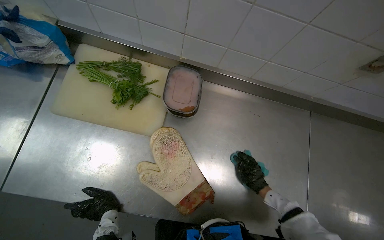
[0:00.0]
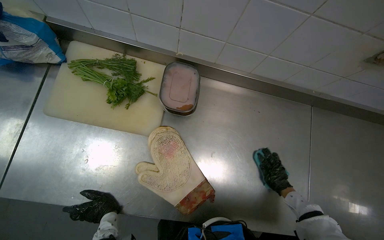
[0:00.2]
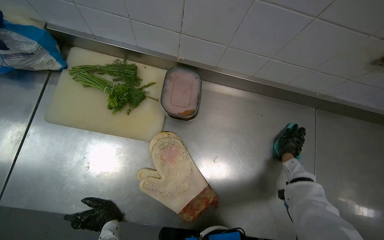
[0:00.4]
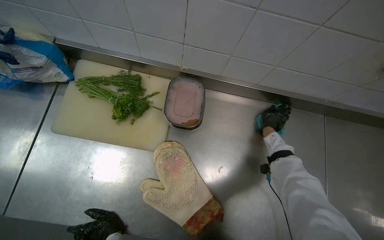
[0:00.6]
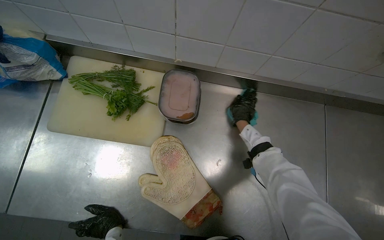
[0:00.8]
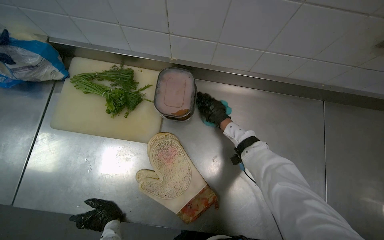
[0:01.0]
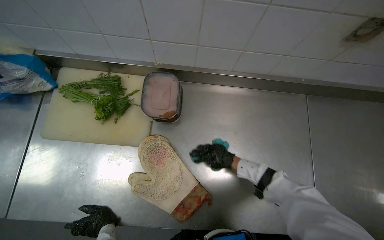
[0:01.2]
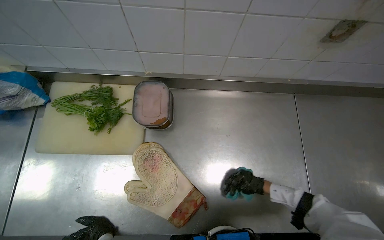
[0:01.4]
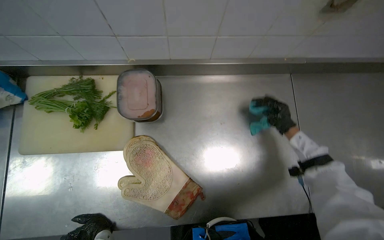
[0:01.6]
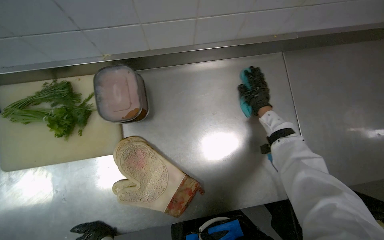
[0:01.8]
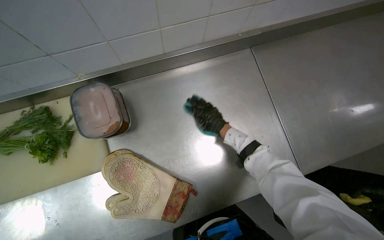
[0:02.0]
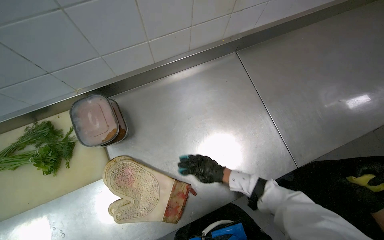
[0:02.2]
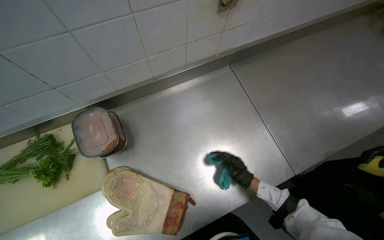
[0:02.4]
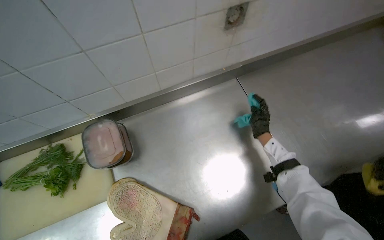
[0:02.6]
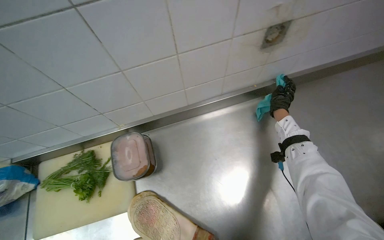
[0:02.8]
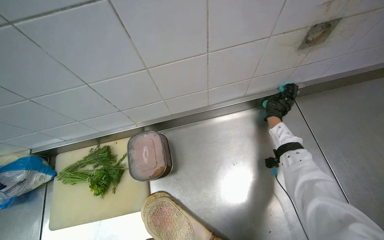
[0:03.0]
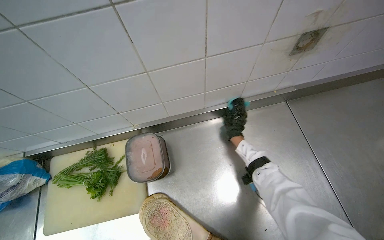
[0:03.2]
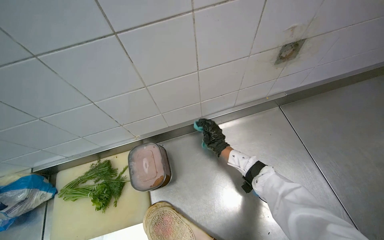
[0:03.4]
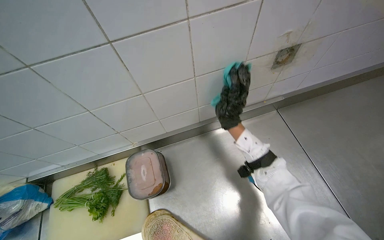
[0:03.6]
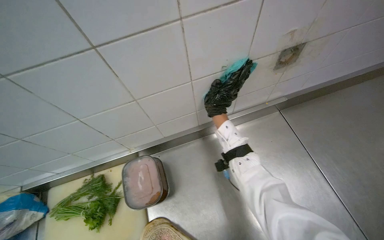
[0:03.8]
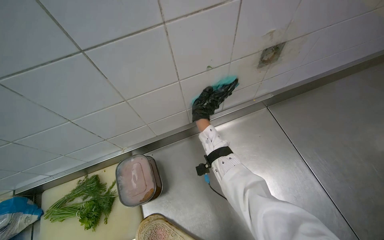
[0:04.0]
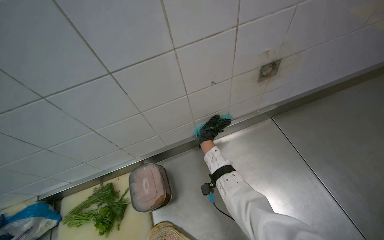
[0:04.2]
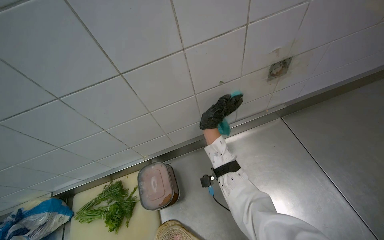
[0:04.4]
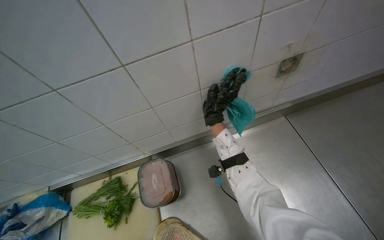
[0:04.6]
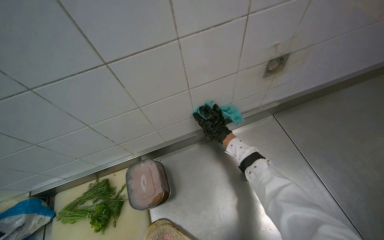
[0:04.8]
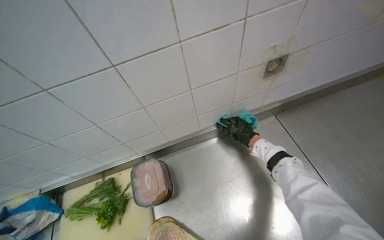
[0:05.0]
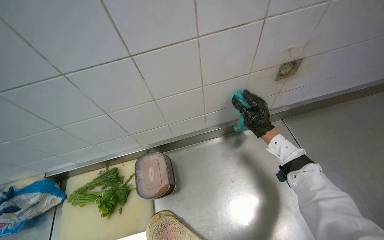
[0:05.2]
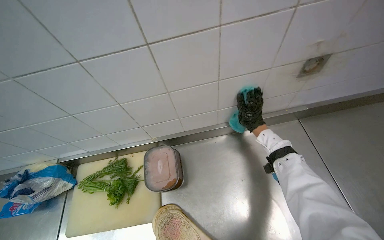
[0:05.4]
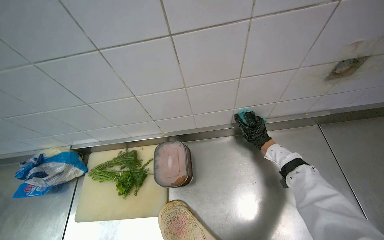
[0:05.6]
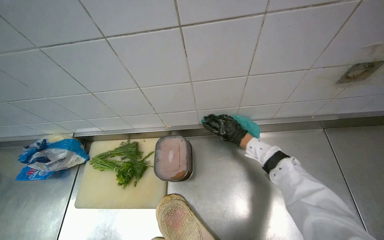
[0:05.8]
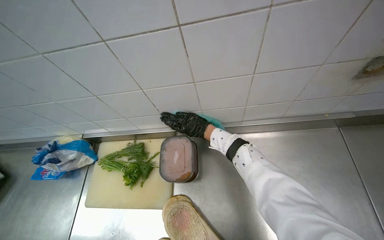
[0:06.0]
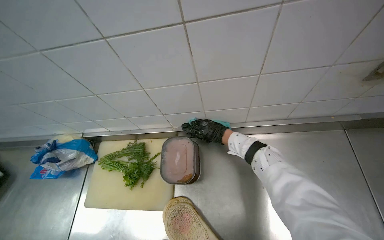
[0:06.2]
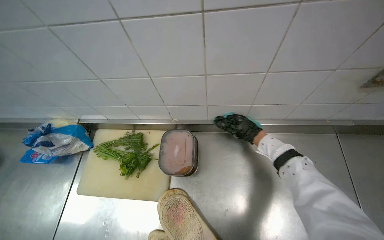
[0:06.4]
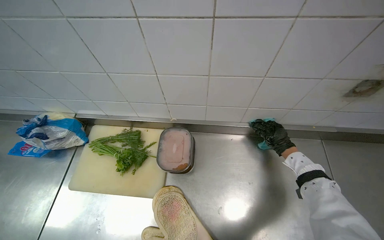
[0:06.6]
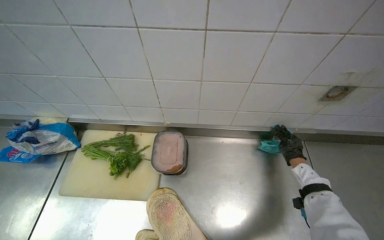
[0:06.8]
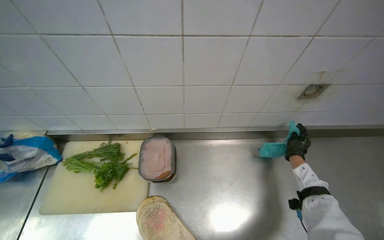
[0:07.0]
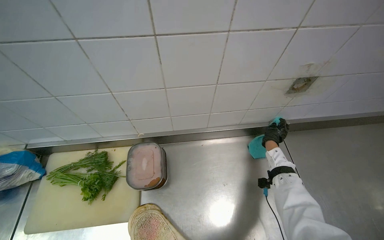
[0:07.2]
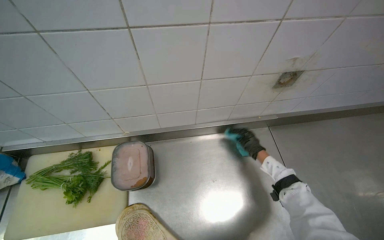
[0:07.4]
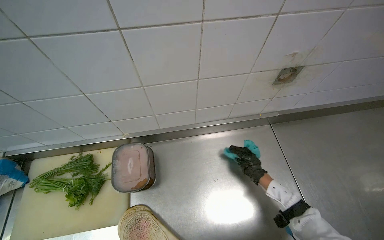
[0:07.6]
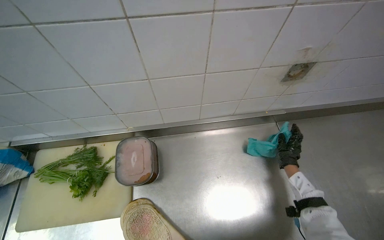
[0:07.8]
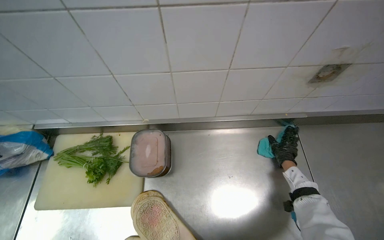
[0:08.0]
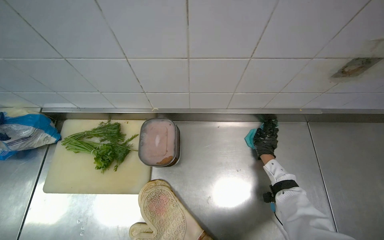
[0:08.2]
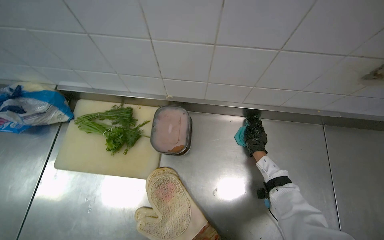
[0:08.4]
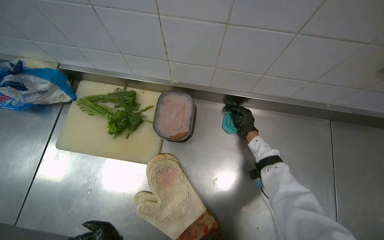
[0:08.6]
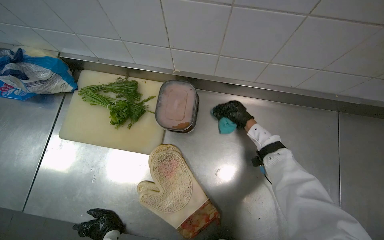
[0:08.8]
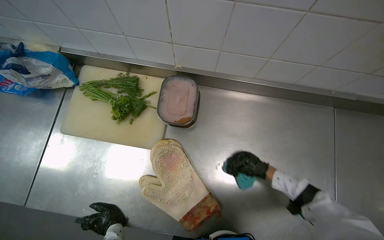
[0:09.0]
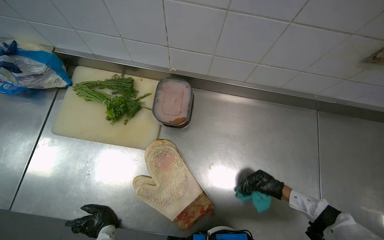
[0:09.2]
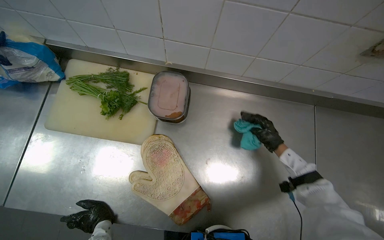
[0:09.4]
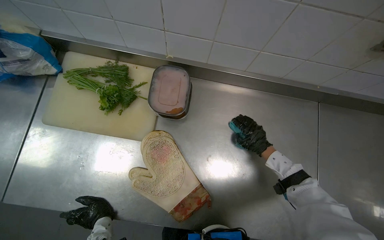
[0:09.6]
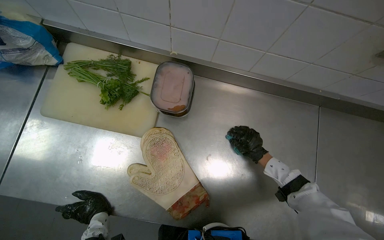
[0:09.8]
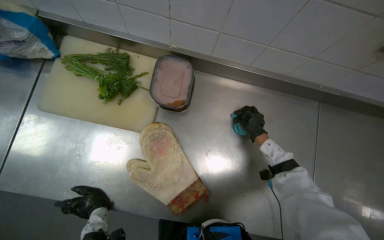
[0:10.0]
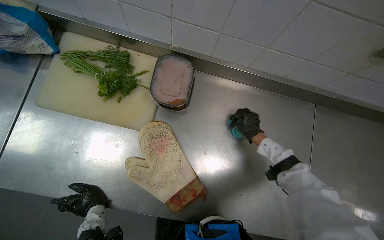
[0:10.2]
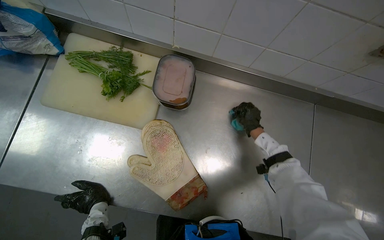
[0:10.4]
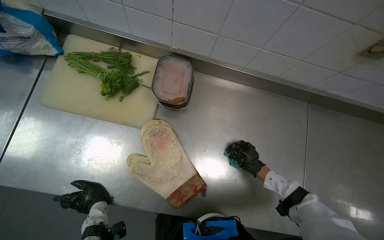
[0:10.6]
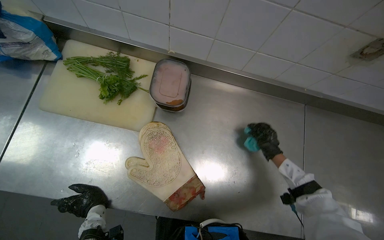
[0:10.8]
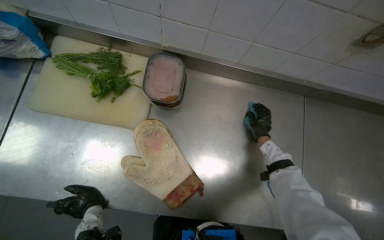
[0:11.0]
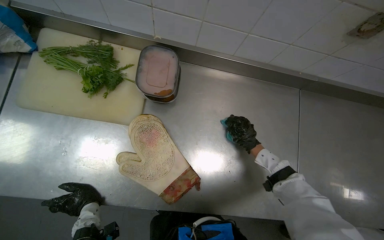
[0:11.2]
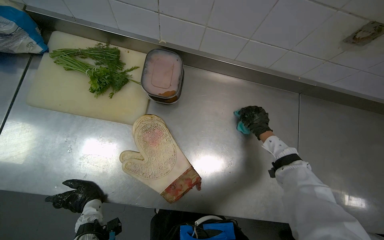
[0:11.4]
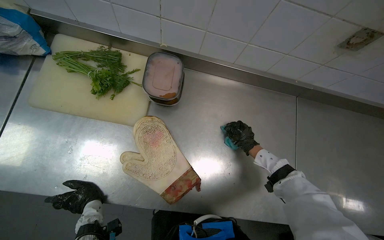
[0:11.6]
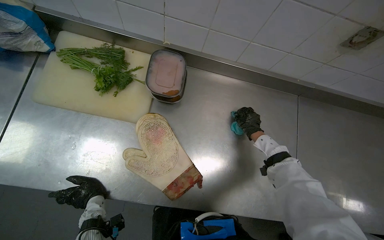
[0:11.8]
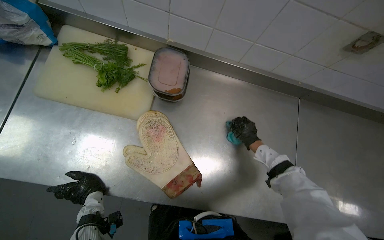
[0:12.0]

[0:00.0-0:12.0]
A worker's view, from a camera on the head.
Job: cleaning kitchen.
The whole recording: Wiping kitchen counter. The worker wipes the stainless steel kitchen counter with a cloth.
0:00.0 to 0:01.6: The right hand moves left and right over about 25 cm, changing direction 2 times.
0:01.6 to 0:03.0: The right hand reaches some 25 cm down the picture, then returns.
0:03.0 to 0:04.4: The right hand moves to the left, roughly 20 cm.
0:04.4 to 0:06.0: The right hand moves nearer to the camera, some 10 cm, and travels to the right and back again, some 10 cm each way.
0:06.0 to 0:07.6: The camera is aimed roughly 15 degrees further to the right. The right hand is displaced to the right and down the picture by some 40 cm.
0:07.6 to 0:09.0: The view tilts approximately 15 degrees downward. The right hand goes up the picture and returns, some 10 cm each way.
0:09.0 to 0:10.4: The right hand travels up the picture by roughly 10 cm.

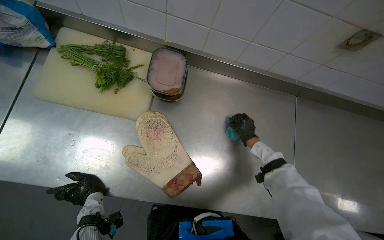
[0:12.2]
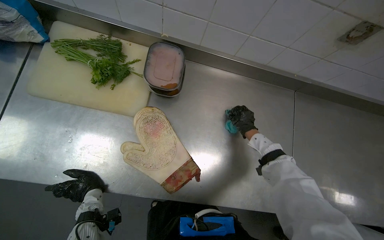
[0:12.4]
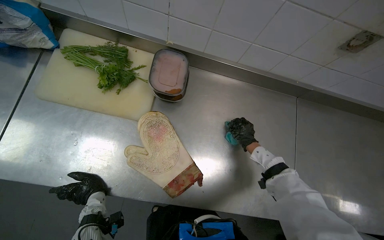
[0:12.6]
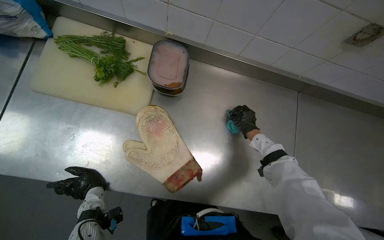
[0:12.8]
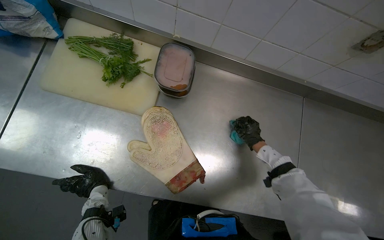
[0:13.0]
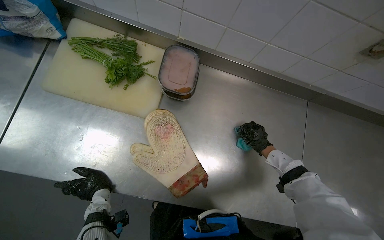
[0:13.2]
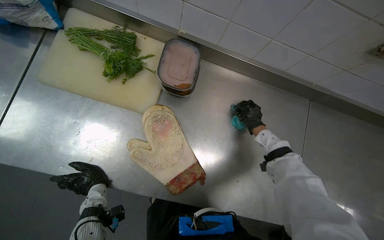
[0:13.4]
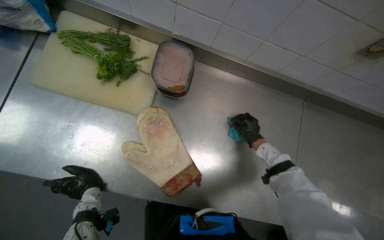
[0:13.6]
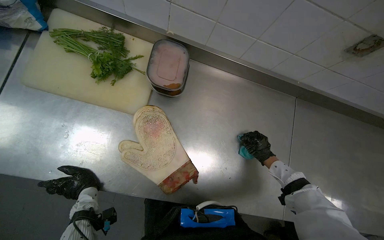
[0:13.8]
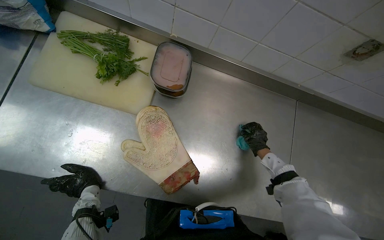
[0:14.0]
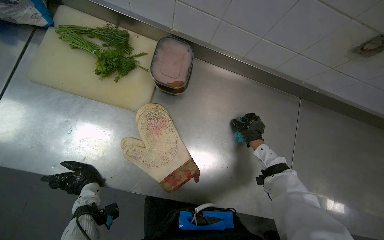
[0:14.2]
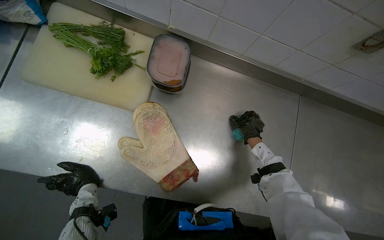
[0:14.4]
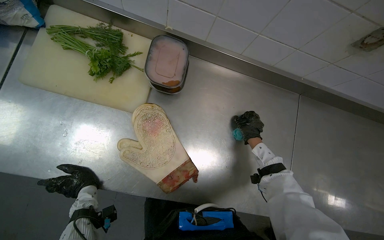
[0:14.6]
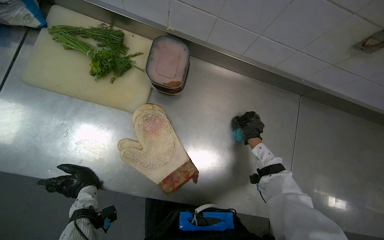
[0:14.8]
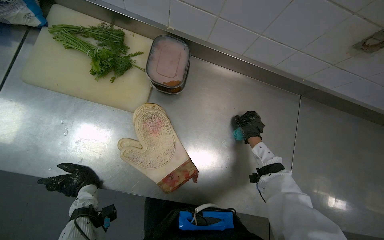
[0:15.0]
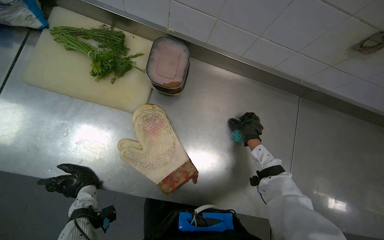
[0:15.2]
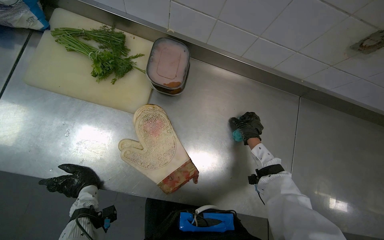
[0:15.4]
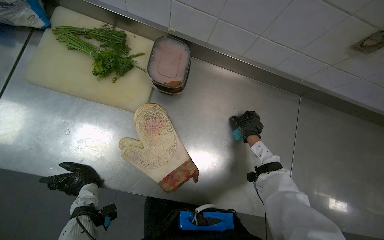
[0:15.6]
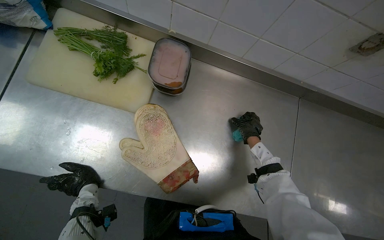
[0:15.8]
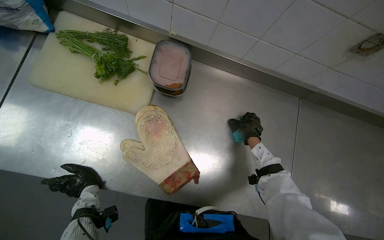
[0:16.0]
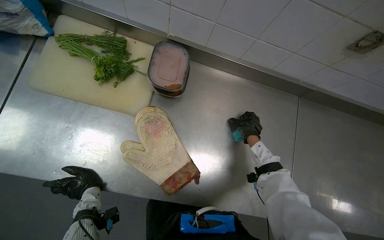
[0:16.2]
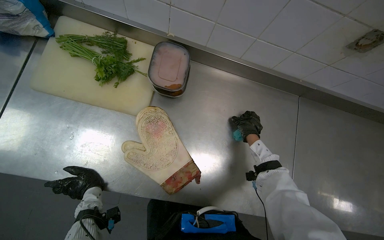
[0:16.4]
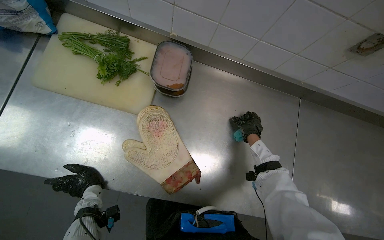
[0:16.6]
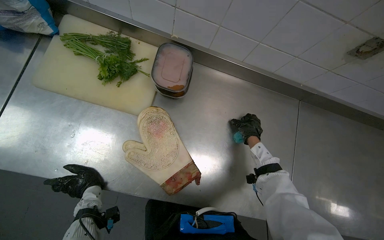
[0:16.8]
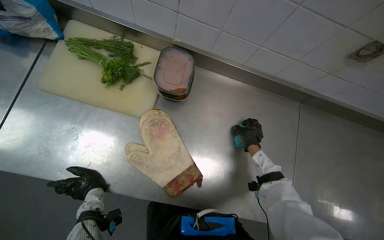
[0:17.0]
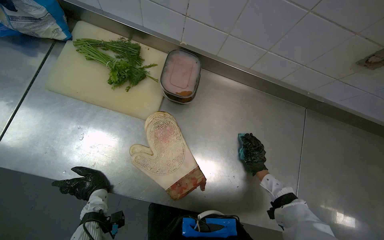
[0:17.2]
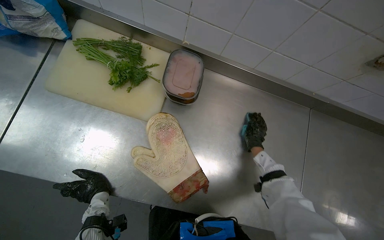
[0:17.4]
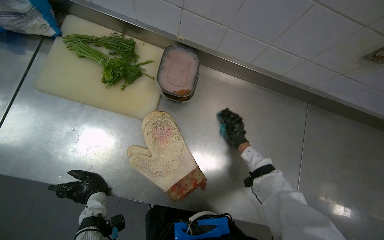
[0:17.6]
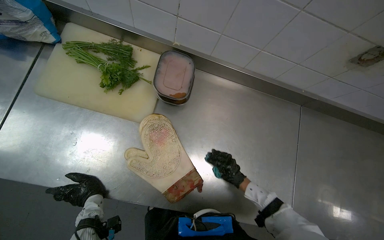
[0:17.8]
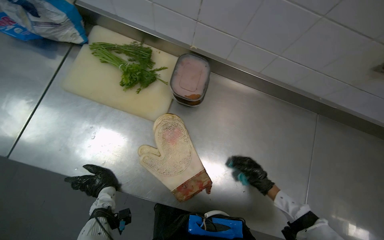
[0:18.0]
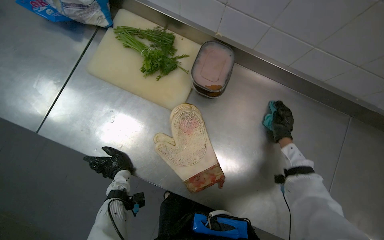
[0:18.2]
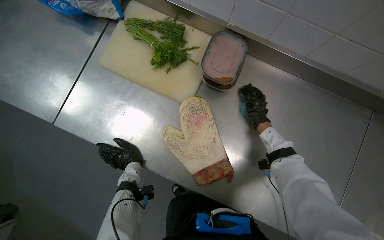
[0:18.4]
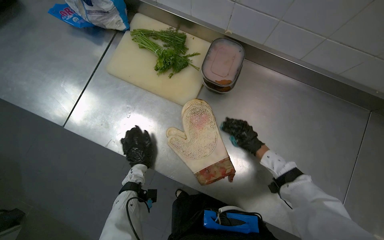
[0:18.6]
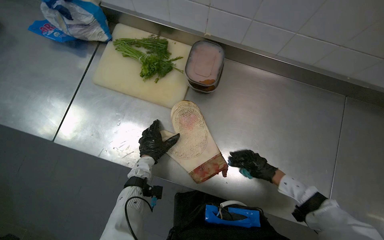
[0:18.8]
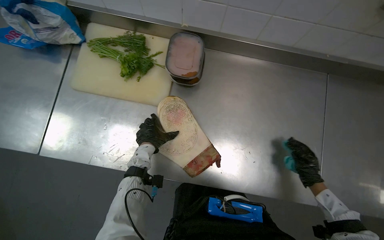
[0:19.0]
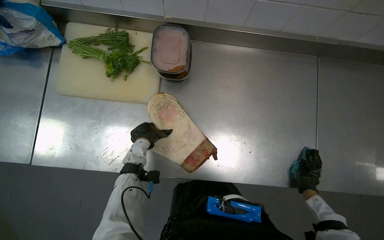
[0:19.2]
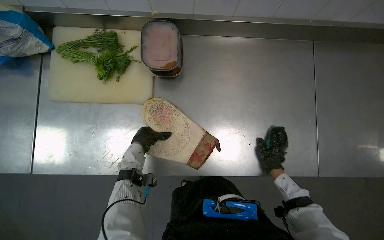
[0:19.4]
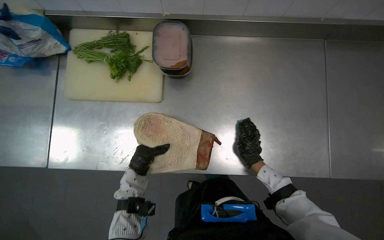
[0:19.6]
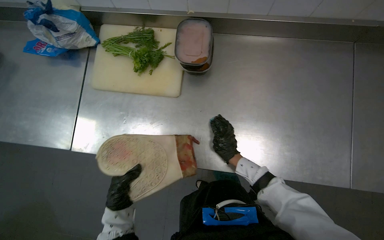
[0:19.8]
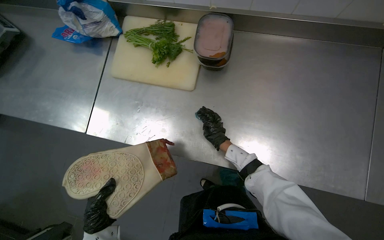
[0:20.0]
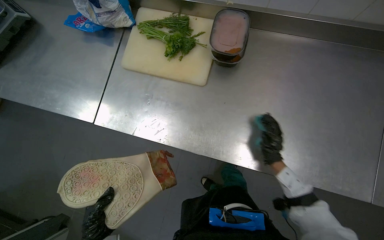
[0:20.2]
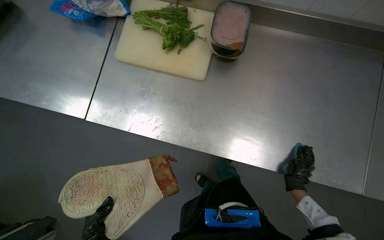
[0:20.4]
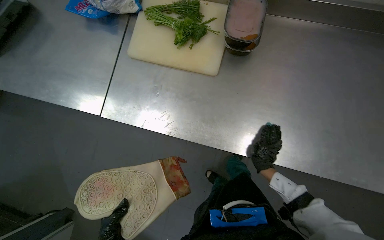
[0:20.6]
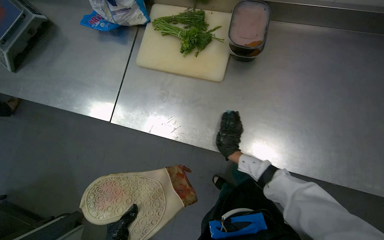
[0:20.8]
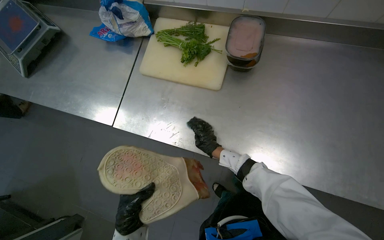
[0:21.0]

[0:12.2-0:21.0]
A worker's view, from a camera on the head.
Job: cleaning kitchen.
The whole recording: Wiping kitchen counter. The worker wipes the stainless steel kitchen counter with a cloth.
0:12.2 to 0:13.6: The hands make small movements and keep their place.
0:15.2 to 0:16.6: The hands are busy where they are.
0:16.6 to 0:18.0: The right hand moves up and down the picture over some 20 cm, changing direction 2 times.
0:18.0 to 0:19.6: The right hand goes left and right, approximately 25 cm each way, reversing 2 times.
0:19.6 to 0:21.0: The head turns to the left by about 20 degrees. The right hand goes left and right, approximately 25 cm each way, reversing 2 times.
